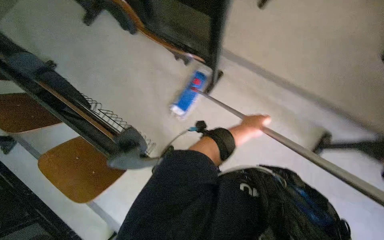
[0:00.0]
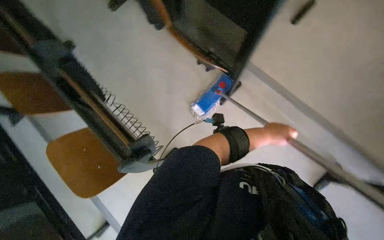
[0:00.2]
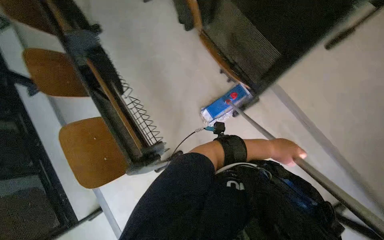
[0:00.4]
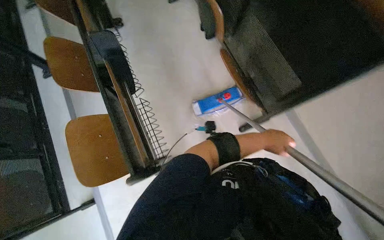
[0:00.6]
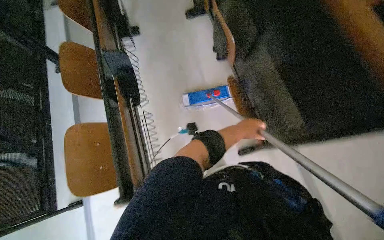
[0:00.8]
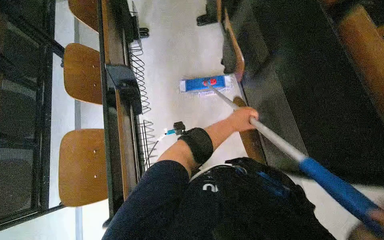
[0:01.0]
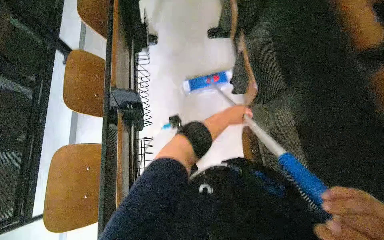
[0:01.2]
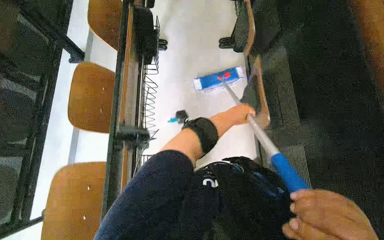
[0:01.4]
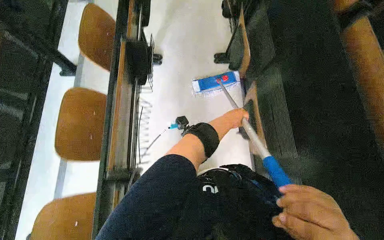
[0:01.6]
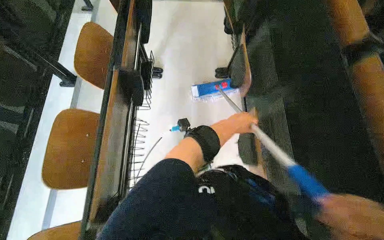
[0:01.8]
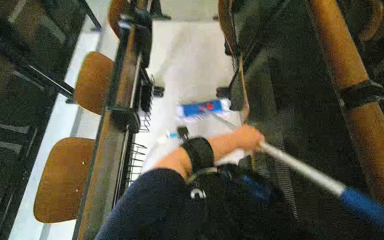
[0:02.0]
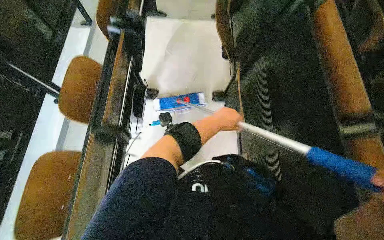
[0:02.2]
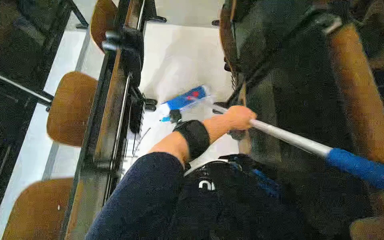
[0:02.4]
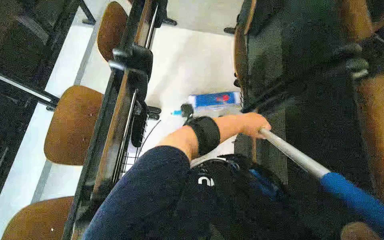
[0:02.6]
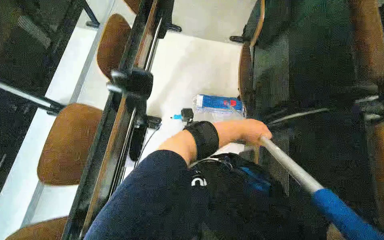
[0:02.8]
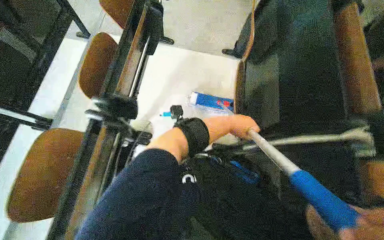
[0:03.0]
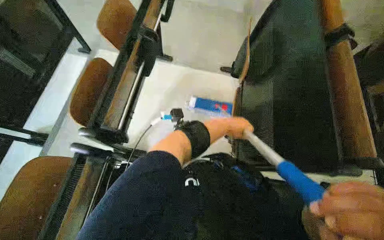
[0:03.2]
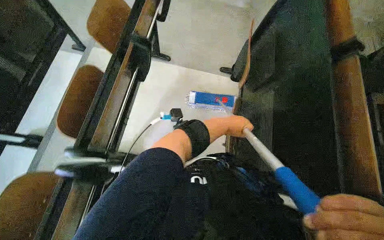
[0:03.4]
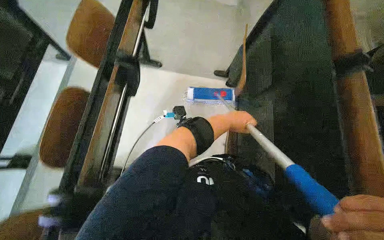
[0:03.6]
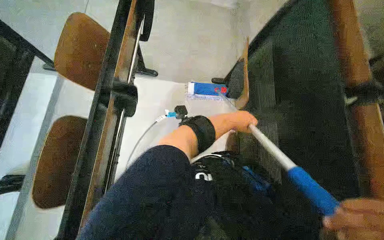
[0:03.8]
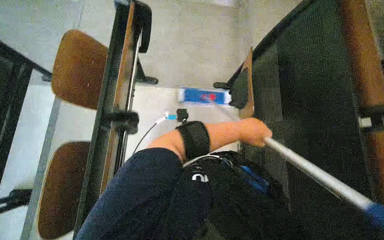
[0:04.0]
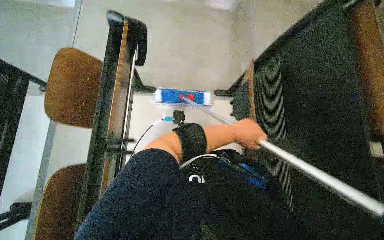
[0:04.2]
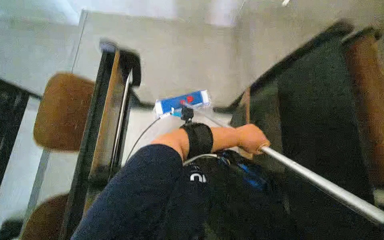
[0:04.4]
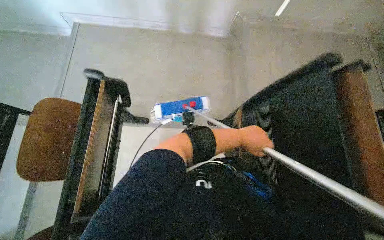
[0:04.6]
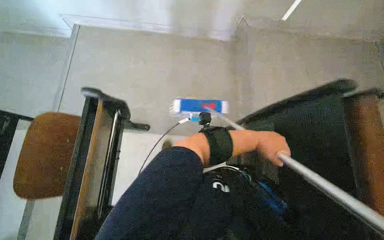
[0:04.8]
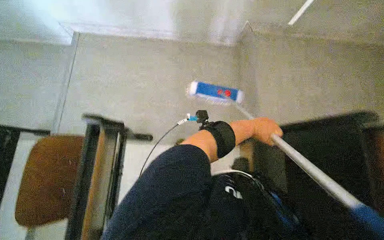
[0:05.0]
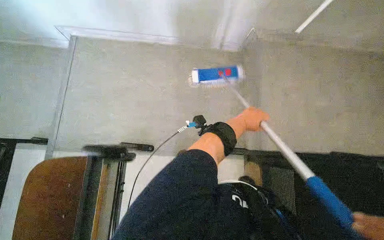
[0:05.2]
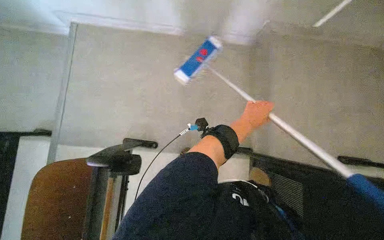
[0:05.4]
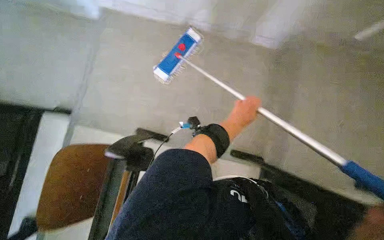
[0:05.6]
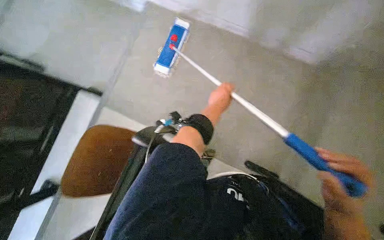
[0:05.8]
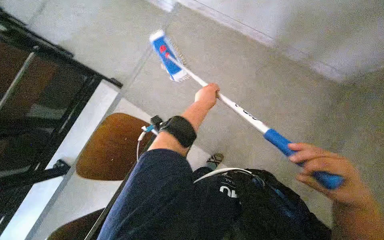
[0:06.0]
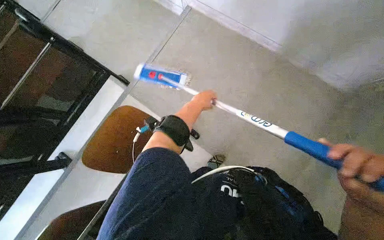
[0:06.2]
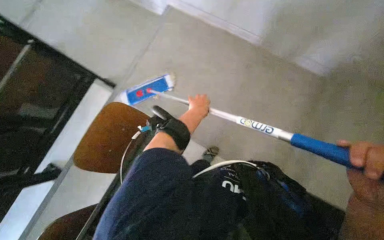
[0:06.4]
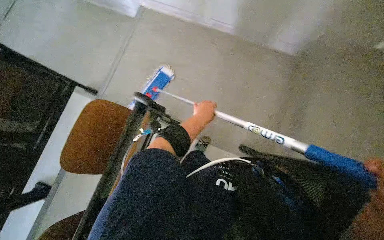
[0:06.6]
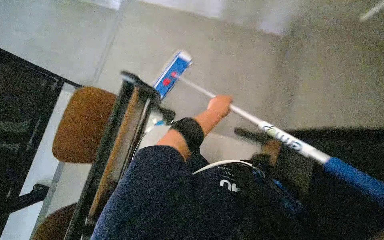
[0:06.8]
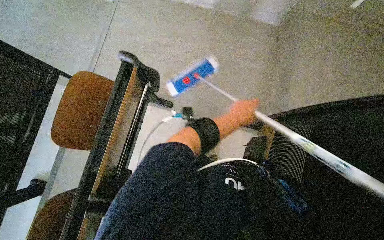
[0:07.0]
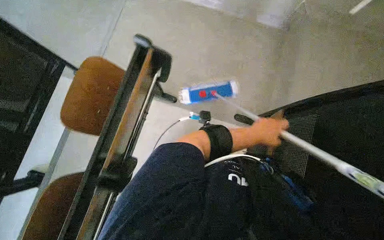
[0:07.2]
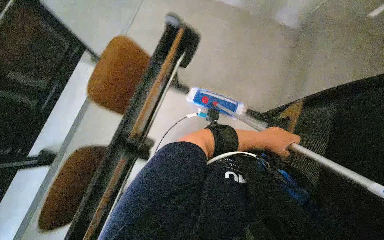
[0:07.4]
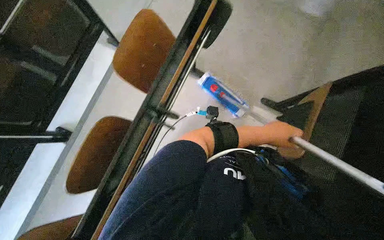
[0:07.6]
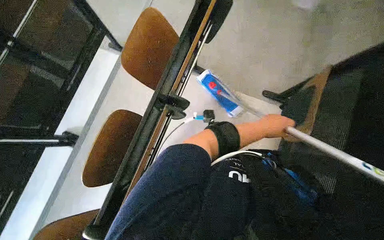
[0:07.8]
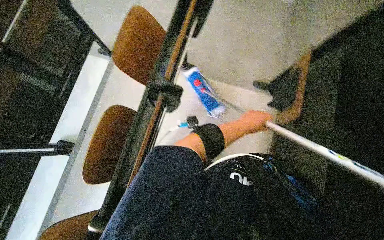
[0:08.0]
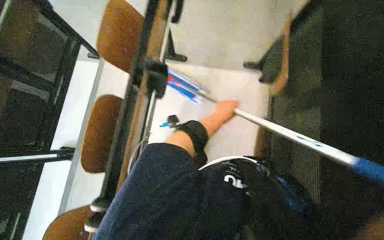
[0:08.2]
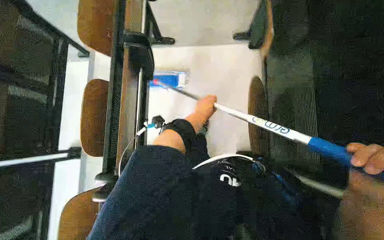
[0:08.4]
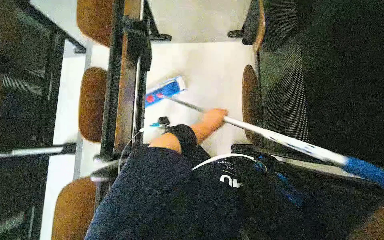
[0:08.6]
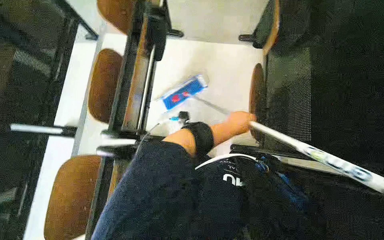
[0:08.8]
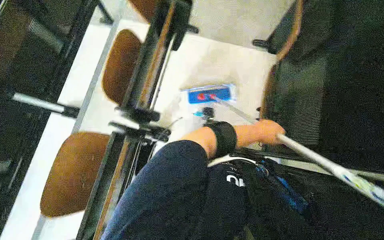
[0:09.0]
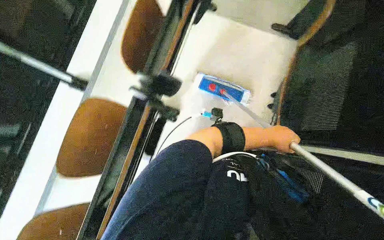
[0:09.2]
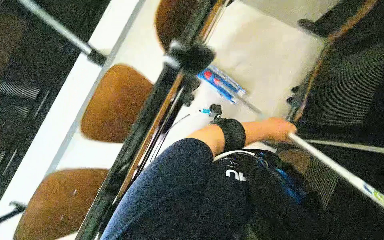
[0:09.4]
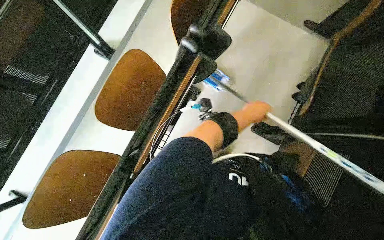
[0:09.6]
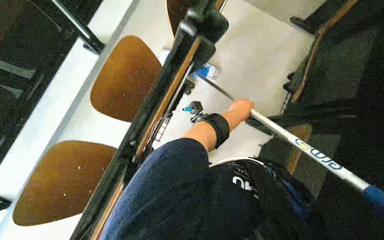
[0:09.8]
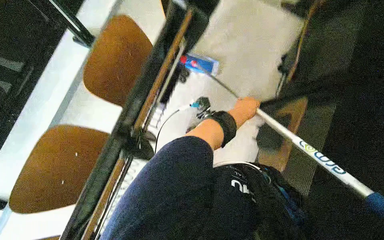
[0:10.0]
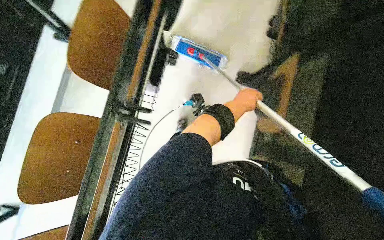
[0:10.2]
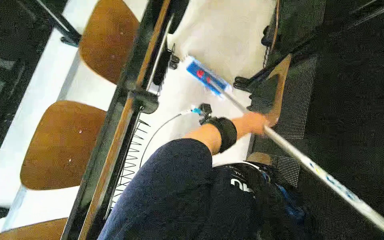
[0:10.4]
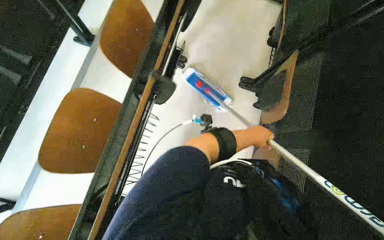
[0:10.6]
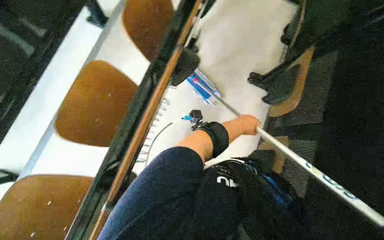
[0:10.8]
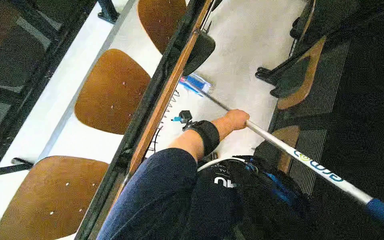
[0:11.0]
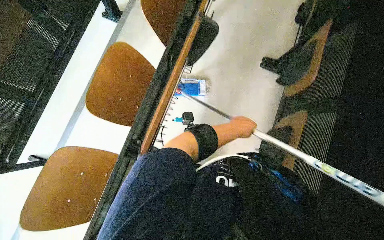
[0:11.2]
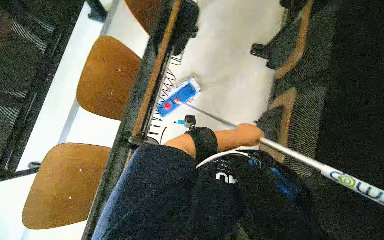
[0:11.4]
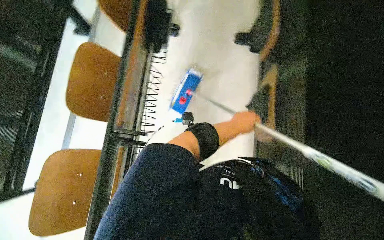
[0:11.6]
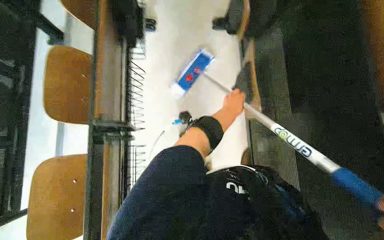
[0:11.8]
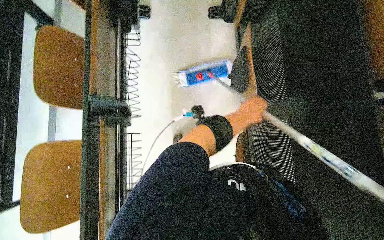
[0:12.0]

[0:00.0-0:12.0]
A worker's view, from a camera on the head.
Job: mopping floor.
The whole recording: Mopping classroom floor. The worker prepares the mop and then mops the classroom floor between the desks.
0:00.0 to 0:01.6: The wearer moves about 40 cm. The view tilts roughly 10 degrees upward. Everything in view rotates roughly 40 degrees clockwise.
0:01.6 to 0:03.0: The camera travels roughly 70 cm.
0:03.0 to 0:04.4: The head travels some 50 cm.
0:04.4 to 0:06.0: The left hand goes roughly 25 cm up the picture and to the left.
0:07.6 to 0:09.0: The left hand moves some 15 cm to the left and comes back.
0:09.0 to 0:10.4: The head travels roughly 50 cm.
0:10.4 to 0:12.0: The head travels about 50 cm.

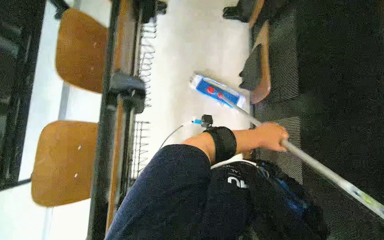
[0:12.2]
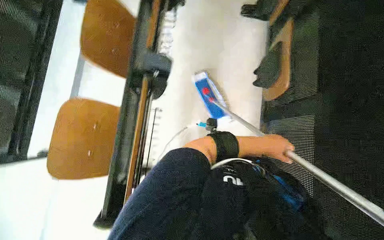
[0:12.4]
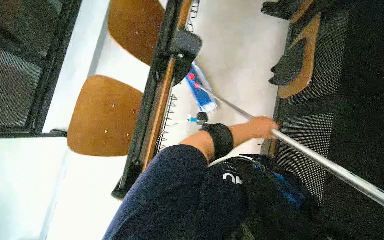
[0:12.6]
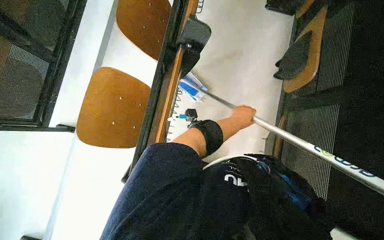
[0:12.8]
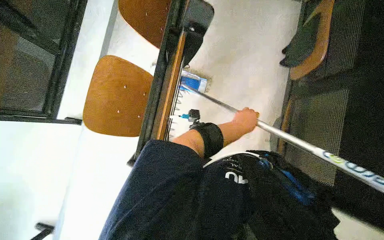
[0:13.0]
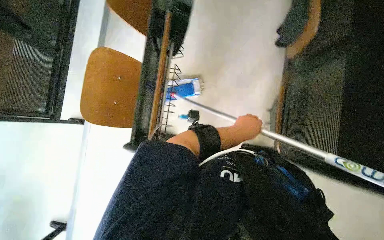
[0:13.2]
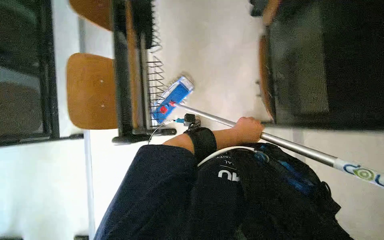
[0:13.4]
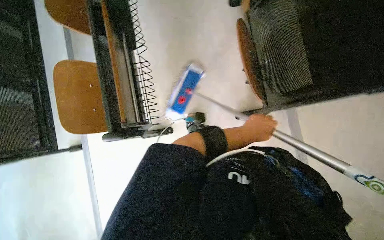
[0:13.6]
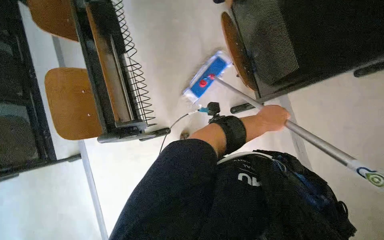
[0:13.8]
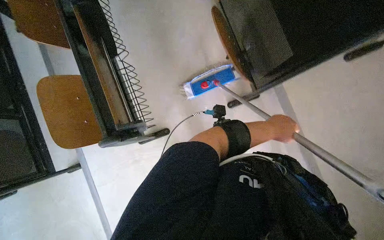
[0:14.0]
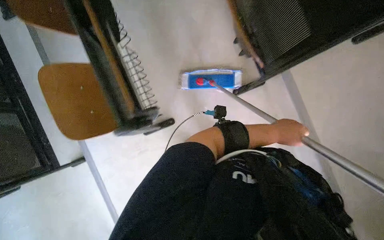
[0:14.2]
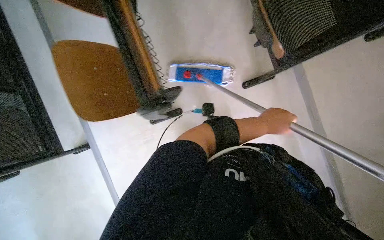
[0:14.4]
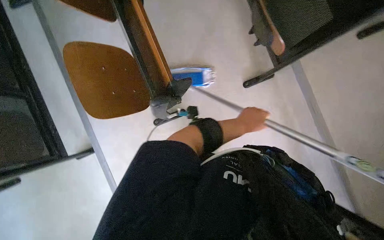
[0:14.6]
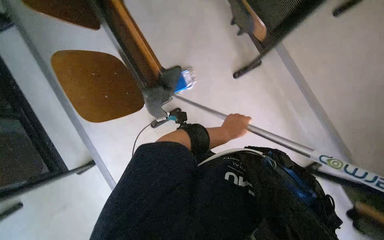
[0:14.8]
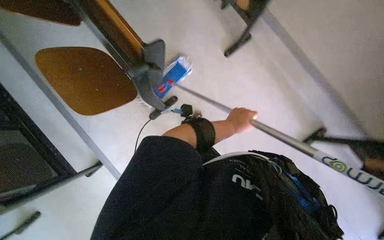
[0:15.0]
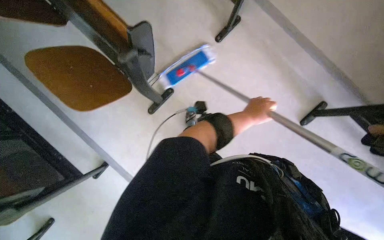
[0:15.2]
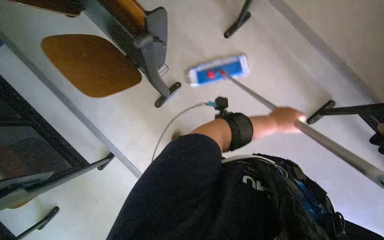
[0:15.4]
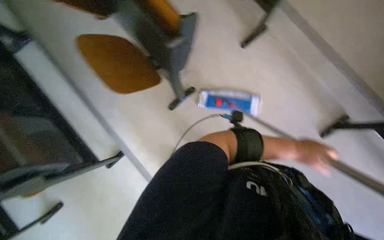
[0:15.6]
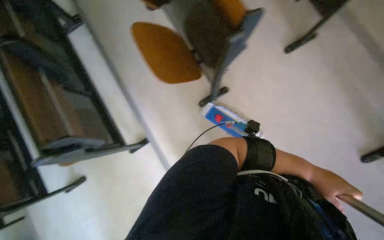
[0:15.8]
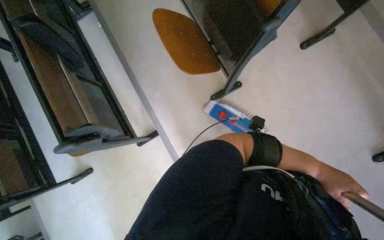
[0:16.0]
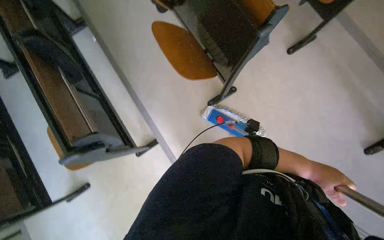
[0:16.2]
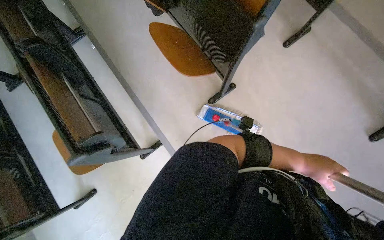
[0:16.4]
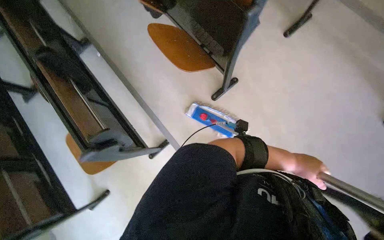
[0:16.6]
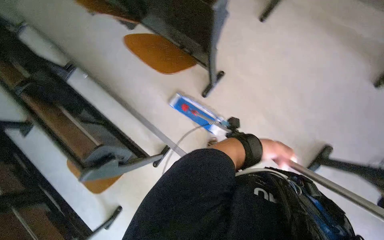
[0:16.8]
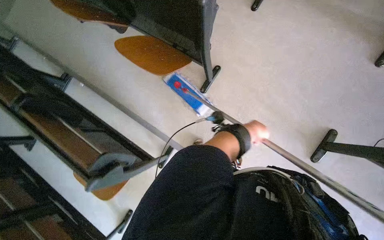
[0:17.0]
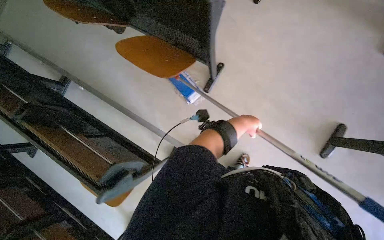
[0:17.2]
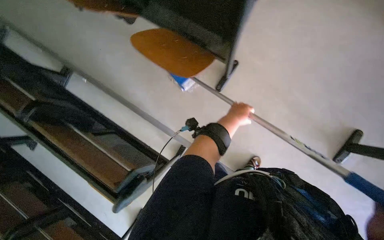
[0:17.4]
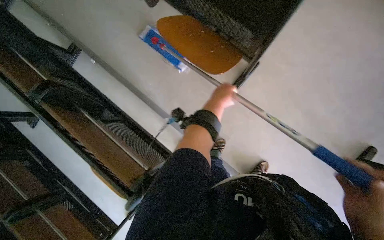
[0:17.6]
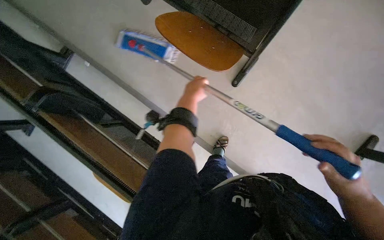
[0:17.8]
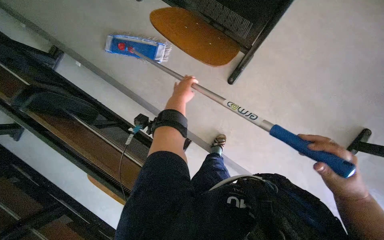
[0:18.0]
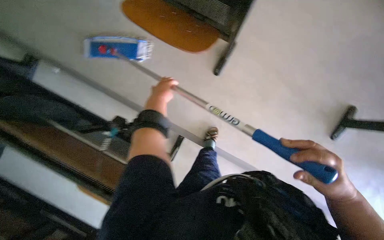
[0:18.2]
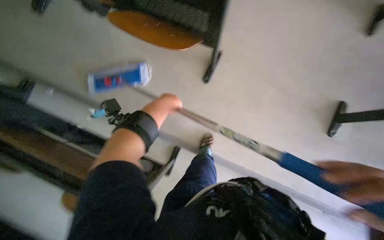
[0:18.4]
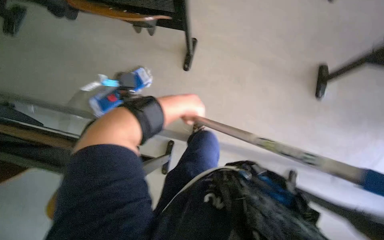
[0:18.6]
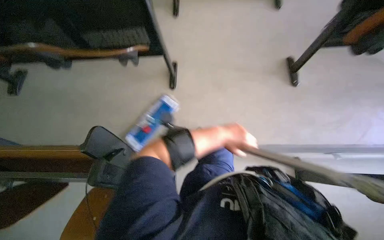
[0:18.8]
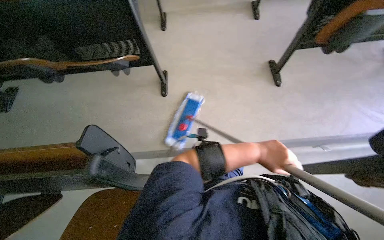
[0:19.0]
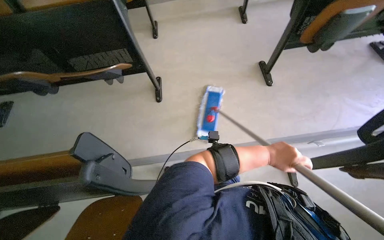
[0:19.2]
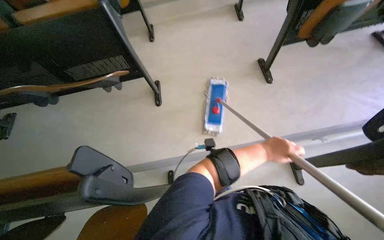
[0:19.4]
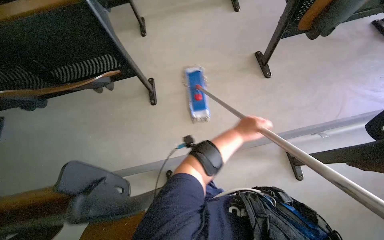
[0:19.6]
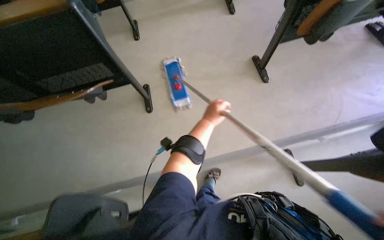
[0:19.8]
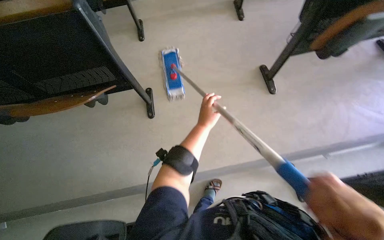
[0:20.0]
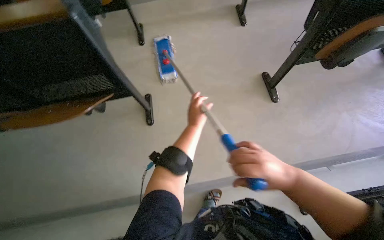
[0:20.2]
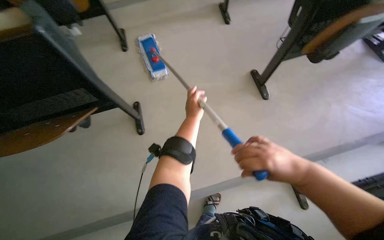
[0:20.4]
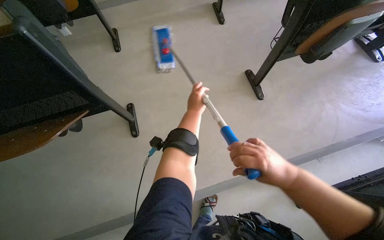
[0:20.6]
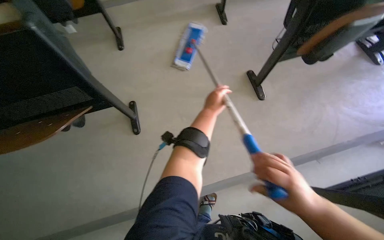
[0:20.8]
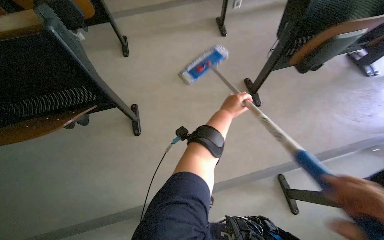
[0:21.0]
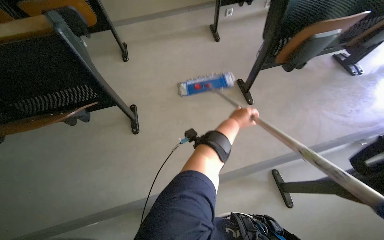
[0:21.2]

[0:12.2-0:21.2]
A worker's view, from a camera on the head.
Job: mopping floor.
The whole recording: Mopping classroom floor. The worker prepares the mop and then mops the classroom floor between the desks.
0:12.2 to 0:13.8: The camera is carried roughly 40 cm.
0:13.8 to 0:15.2: The left hand travels farther from the camera by some 10 cm, and moves about 10 cm to the left and comes back.
0:15.2 to 0:16.6: The left hand is displaced down the picture by roughly 25 cm.
0:16.6 to 0:18.2: The left hand heads to the left, covering about 70 cm.
0:18.2 to 0:19.8: The camera is carried roughly 40 cm.
0:19.8 to 0:21.2: The left hand is displaced to the right by roughly 15 cm.
